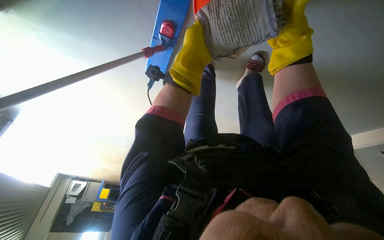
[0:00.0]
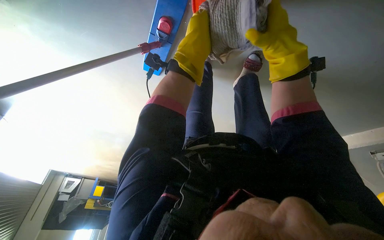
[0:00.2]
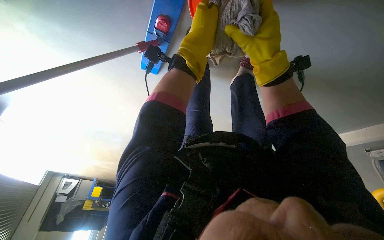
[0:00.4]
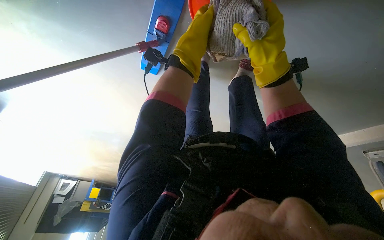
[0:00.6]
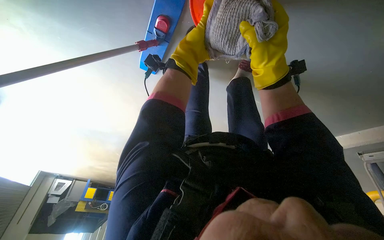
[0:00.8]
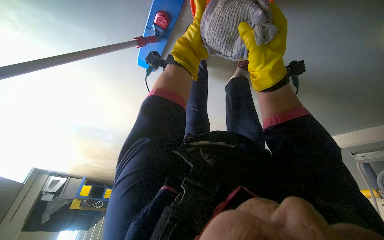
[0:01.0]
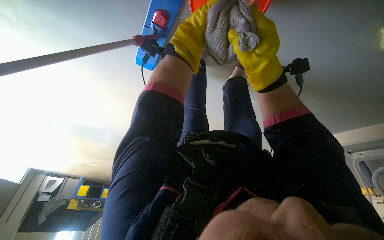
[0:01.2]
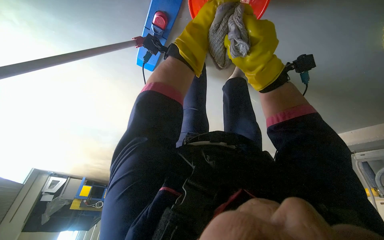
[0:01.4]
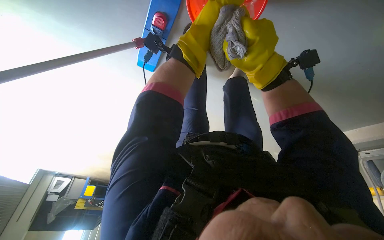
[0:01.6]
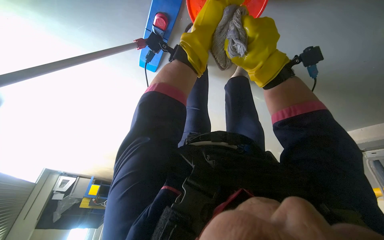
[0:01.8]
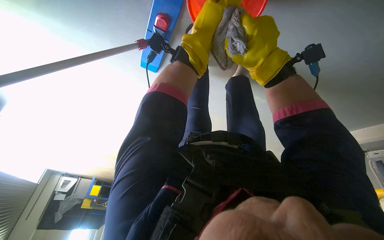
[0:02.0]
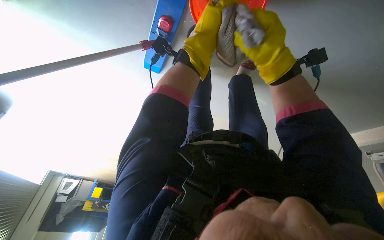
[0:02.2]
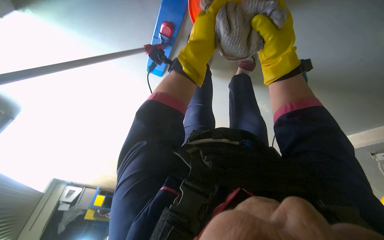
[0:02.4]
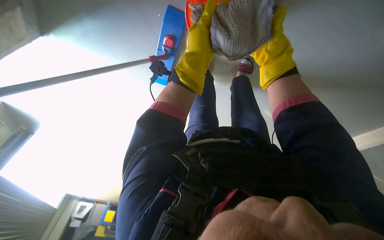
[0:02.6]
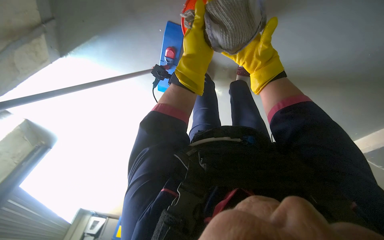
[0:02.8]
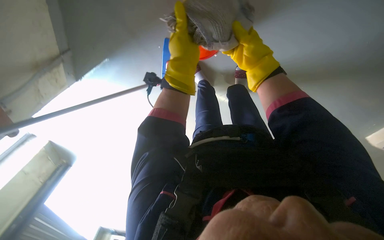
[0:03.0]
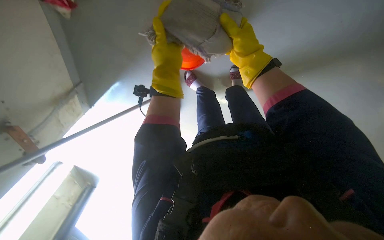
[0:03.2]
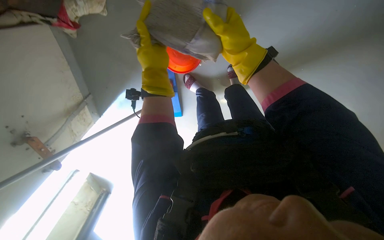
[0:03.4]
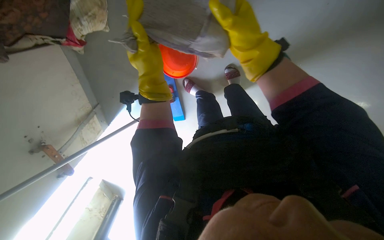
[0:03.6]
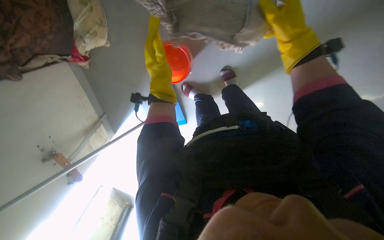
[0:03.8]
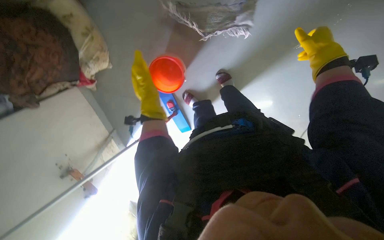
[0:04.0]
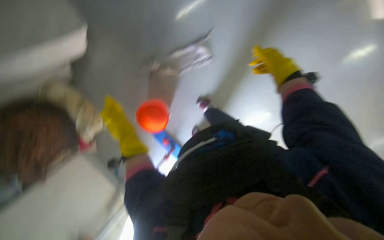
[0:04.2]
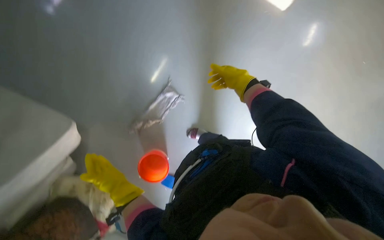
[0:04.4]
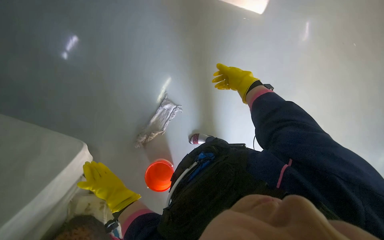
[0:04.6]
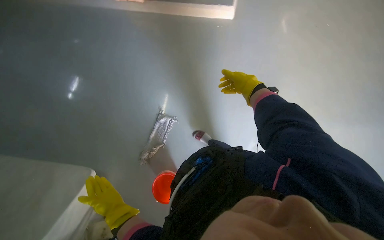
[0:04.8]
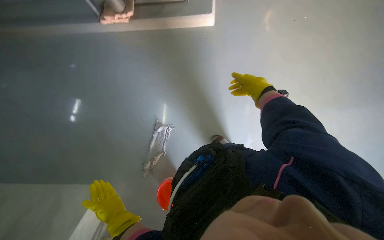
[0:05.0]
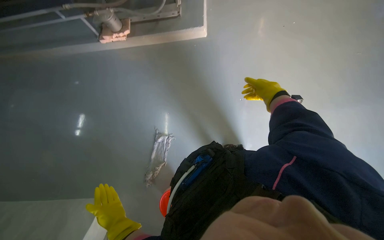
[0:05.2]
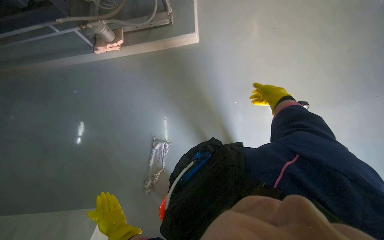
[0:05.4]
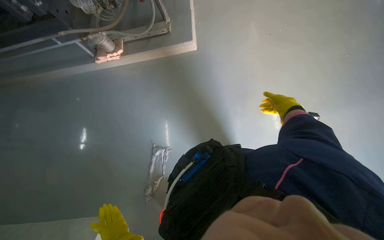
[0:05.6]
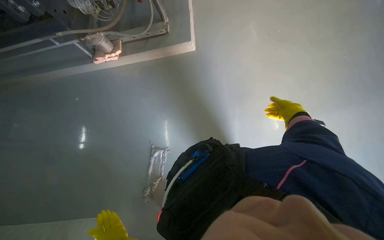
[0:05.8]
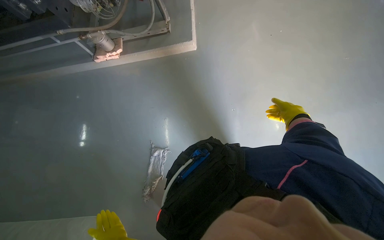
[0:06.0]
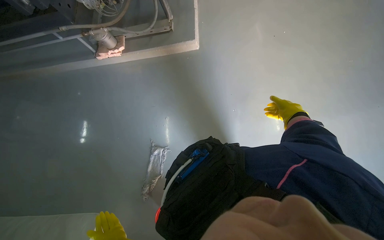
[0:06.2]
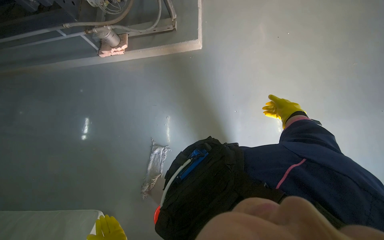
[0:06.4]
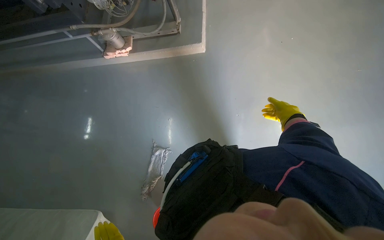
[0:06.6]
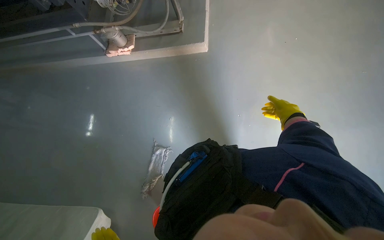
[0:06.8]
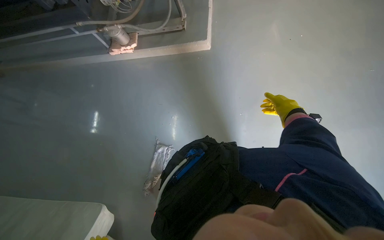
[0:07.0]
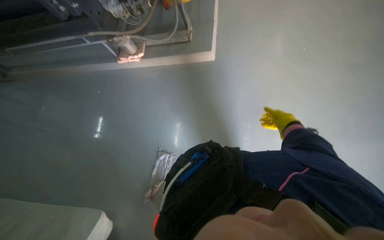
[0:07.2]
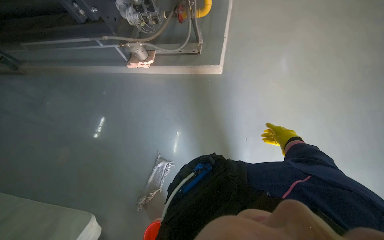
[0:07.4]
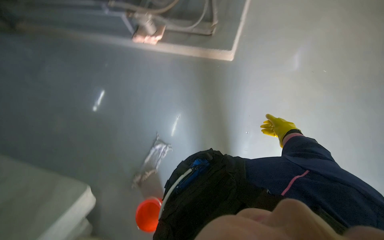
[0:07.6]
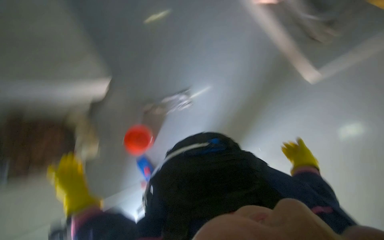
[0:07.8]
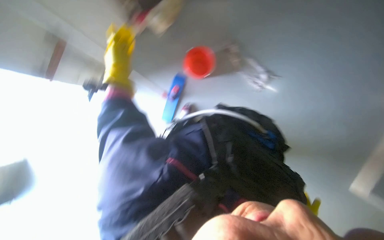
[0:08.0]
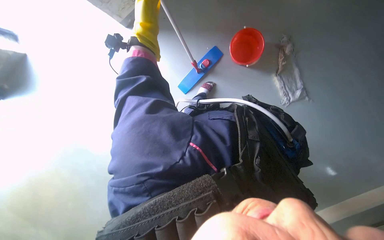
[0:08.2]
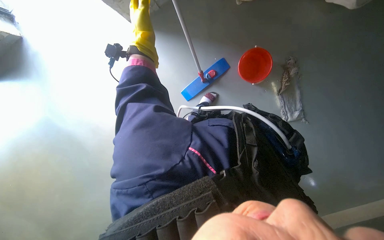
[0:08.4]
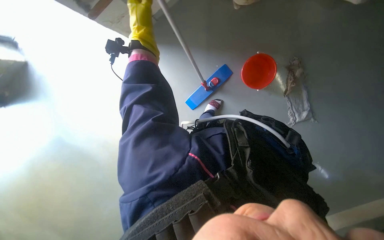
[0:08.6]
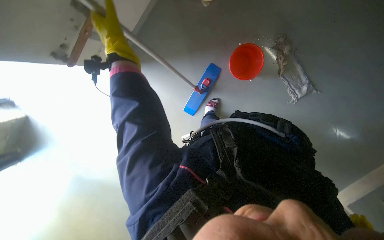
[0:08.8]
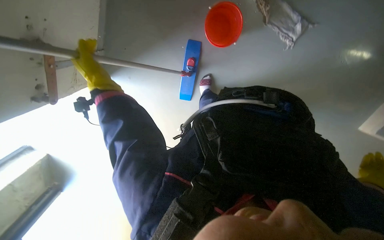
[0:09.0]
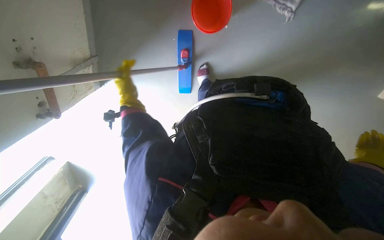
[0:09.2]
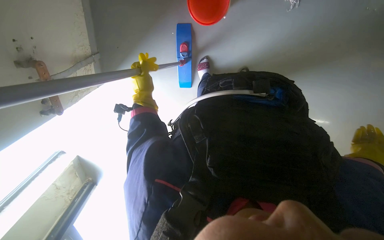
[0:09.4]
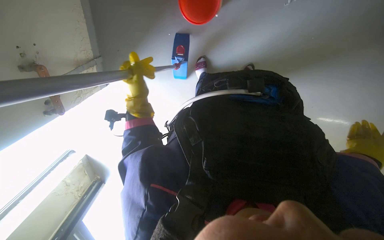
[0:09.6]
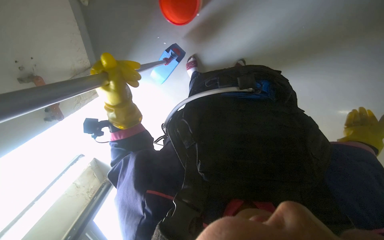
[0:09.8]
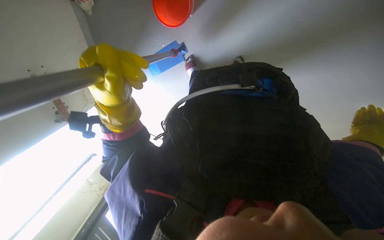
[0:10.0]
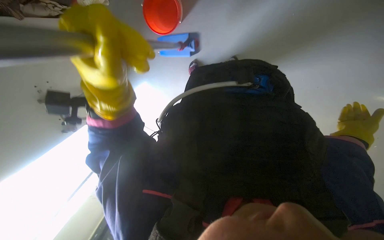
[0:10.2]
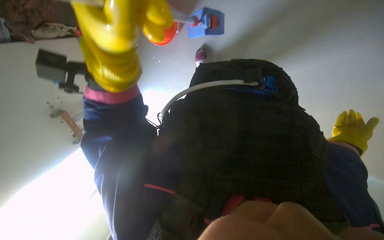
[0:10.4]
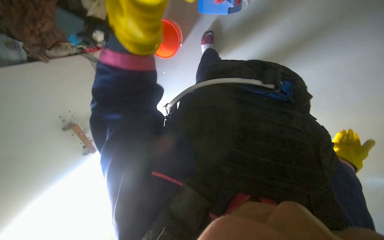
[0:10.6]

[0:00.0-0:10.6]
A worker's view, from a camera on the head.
Job: preparing cleaning supplies.
The whole recording: Washing cleaning cloth in bucket. The worker washes the cloth in a bucket for floor cleaning.
0:00.0 to 0:01.6: The right hand travels to the left and down the picture by approximately 15 cm.
0:01.6 to 0:03.0: The camera is aimed some 15 degrees further to the left. The view tilts roughly 20 degrees upward.
0:03.0 to 0:04.6: The camera sweeps to the left, by roughly 20 degrees. The wearer looks roughly 40 degrees further upward. The scene turns approximately 80 degrees counterclockwise in the picture.
0:04.6 to 0:06.0: The view tips upward by about 10 degrees. The right hand travels to the right by about 25 cm.
0:07.6 to 0:09.0: The head turns to the left by approximately 60 degrees. The view tilts roughly 25 degrees downward.
0:09.0 to 0:10.6: The left hand travels to the right and nearer to the camera by roughly 20 cm.

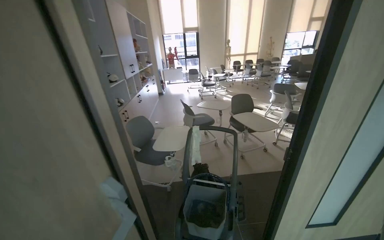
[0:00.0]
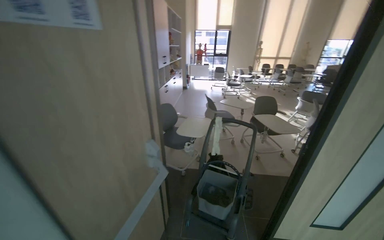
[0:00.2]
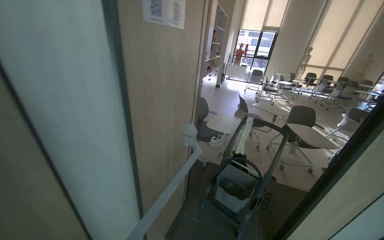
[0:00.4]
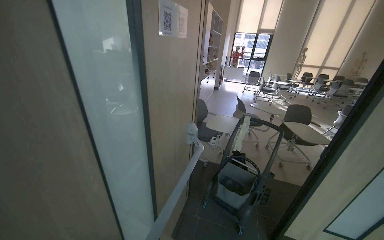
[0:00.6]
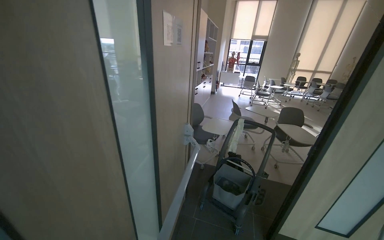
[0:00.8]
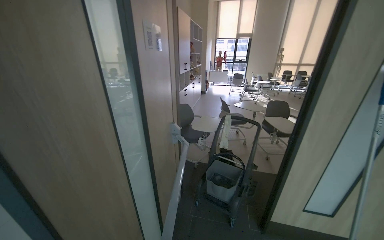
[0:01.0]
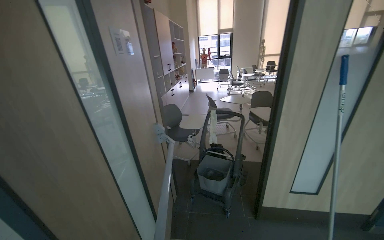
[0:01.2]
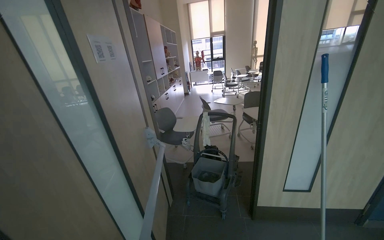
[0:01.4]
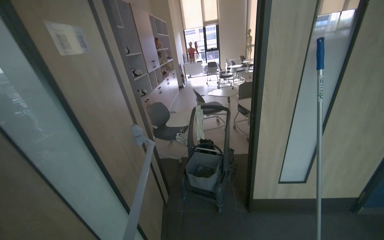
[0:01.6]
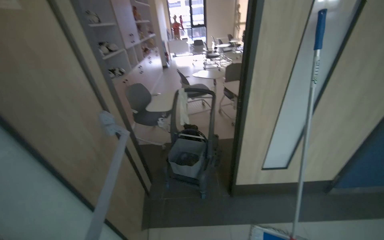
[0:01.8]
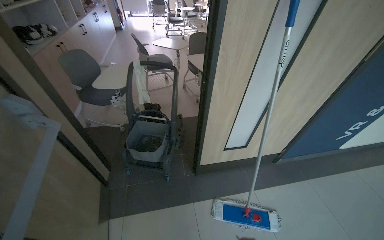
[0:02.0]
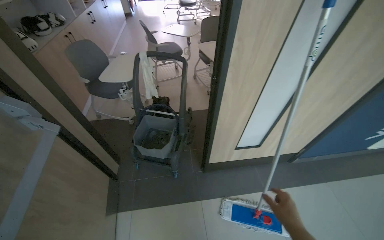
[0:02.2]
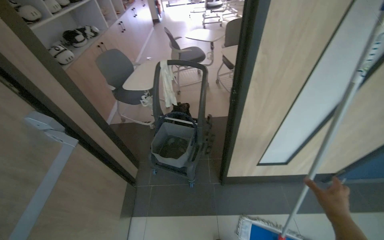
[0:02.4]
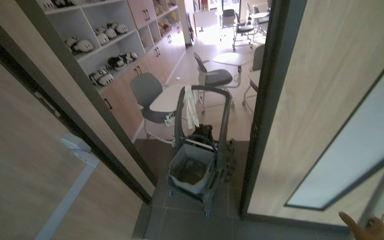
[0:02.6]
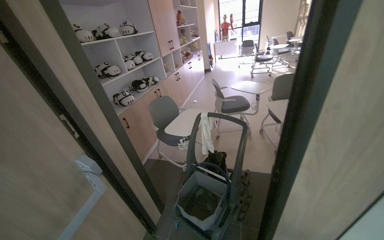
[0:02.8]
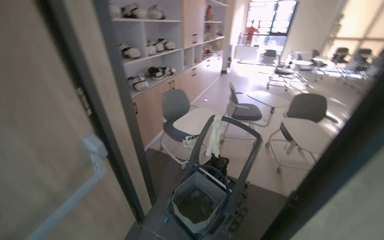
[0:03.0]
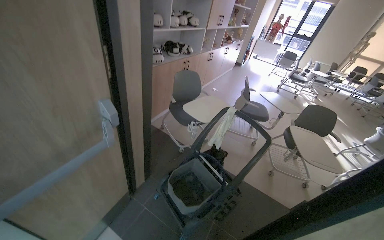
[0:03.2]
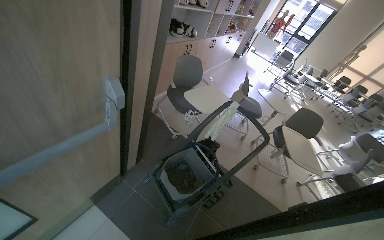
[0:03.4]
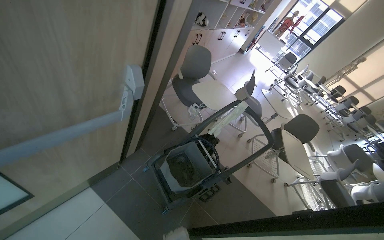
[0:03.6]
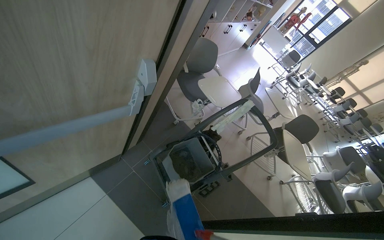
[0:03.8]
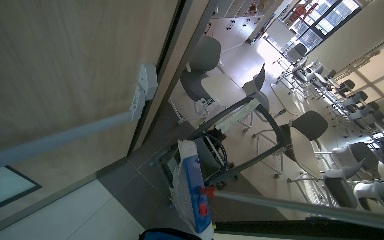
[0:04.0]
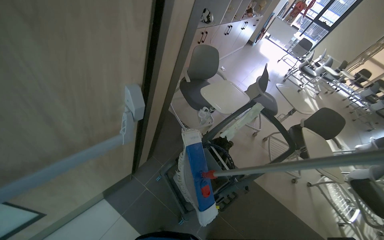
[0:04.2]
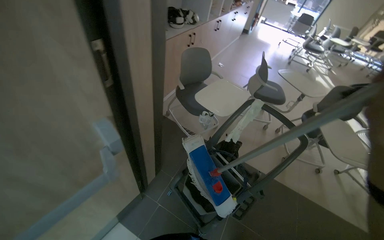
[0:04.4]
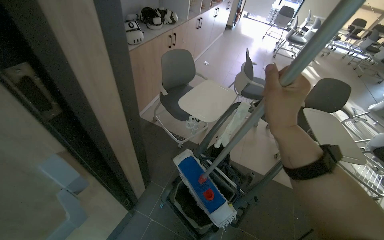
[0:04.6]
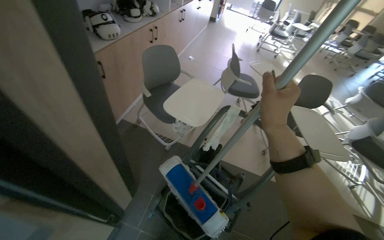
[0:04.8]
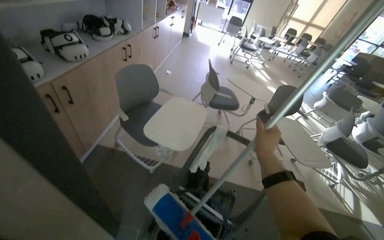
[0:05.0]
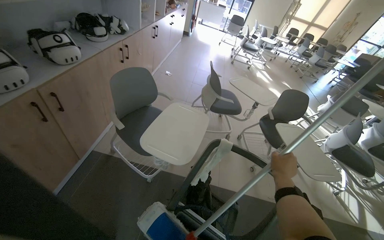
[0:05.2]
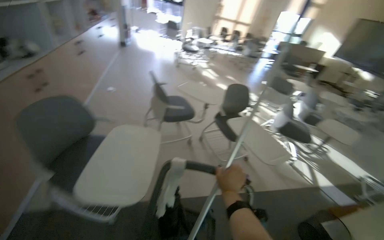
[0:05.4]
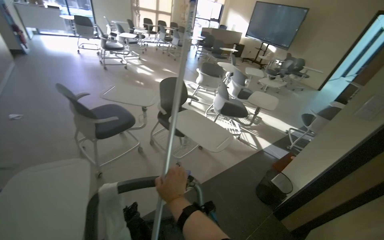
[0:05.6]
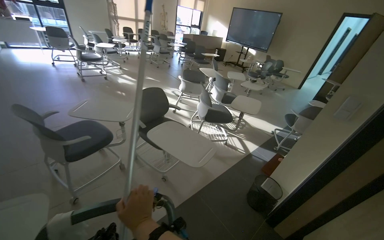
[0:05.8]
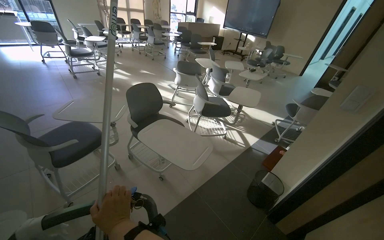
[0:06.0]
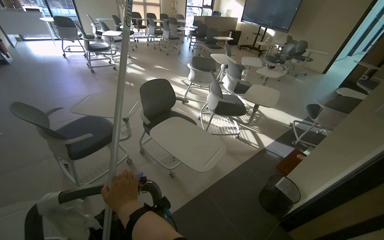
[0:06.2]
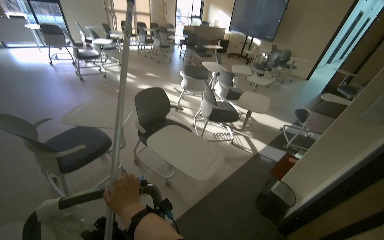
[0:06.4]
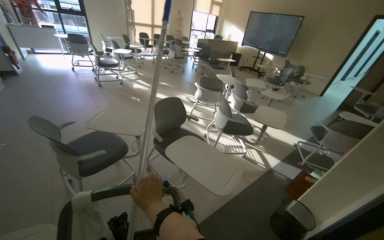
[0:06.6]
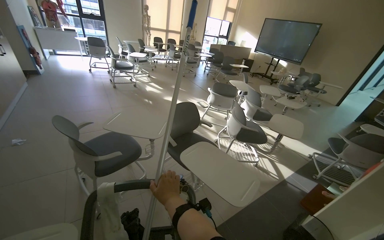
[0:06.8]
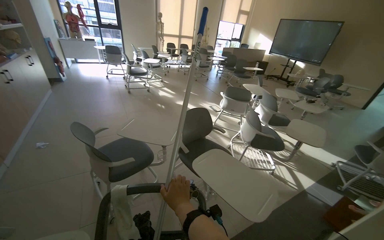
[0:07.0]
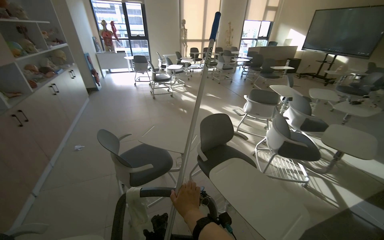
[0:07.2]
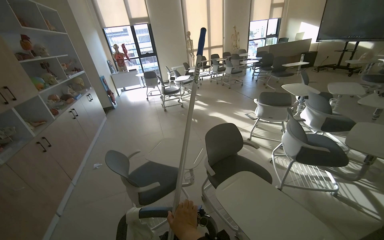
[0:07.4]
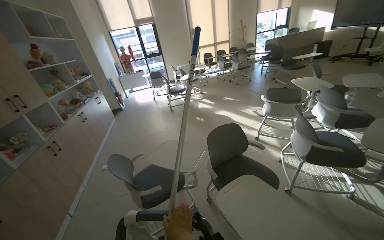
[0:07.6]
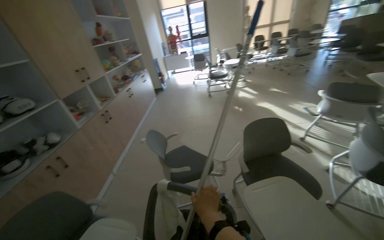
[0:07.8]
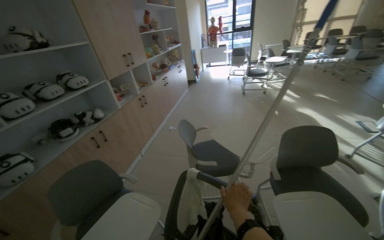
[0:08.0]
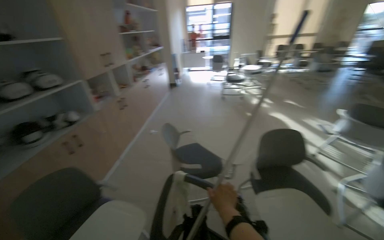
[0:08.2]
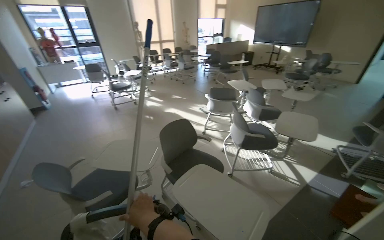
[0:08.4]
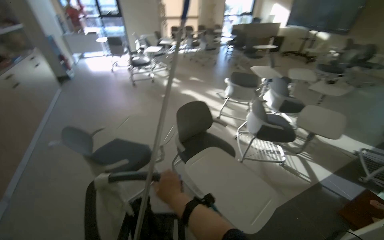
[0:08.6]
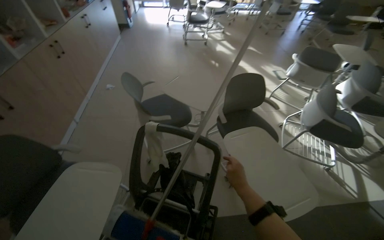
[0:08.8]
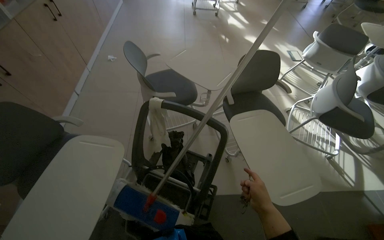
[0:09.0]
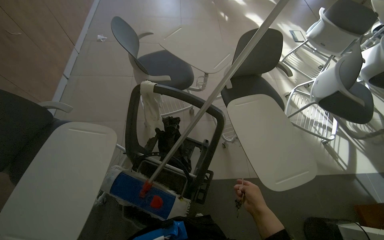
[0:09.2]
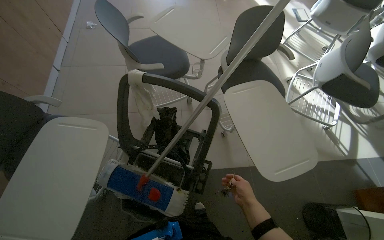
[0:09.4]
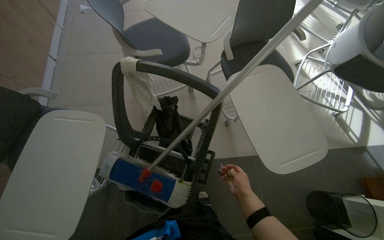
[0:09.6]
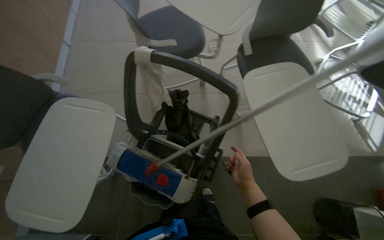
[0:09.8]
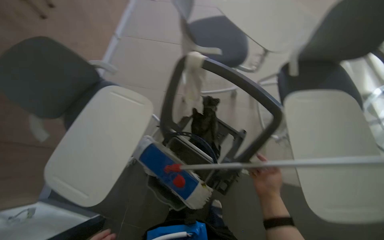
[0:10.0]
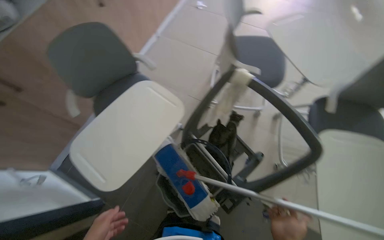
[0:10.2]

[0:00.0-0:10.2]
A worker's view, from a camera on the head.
Job: preparing cleaning supplies.
The whole recording: Moving cleaning cart. The worker pushes a cleaning cart with a mop through the room.
0:00.0 to 0:01.4: The wearer moves approximately 50 cm.
0:01.4 to 0:03.0: The camera is carried some 60 cm.
0:03.0 to 0:04.4: The view tips downward by roughly 15 degrees.
0:04.4 to 0:05.8: The camera is carried some 70 cm. The wearer looks about 70 degrees further to the right.
0:05.8 to 0:07.2: The view pans to the left by approximately 20 degrees. The right hand moves farther from the camera, approximately 25 cm.
0:07.2 to 0:08.8: The view tilts about 20 degrees downward.
0:08.8 to 0:10.2: The head turns to the left by about 35 degrees. The wearer looks some 20 degrees further downward.
